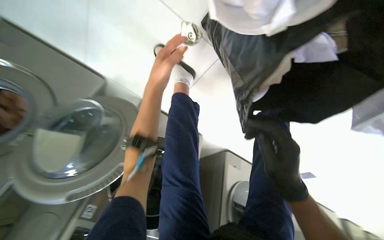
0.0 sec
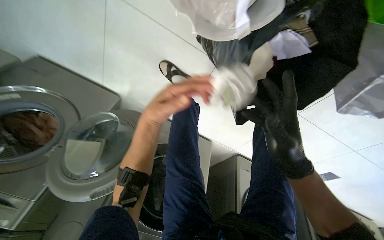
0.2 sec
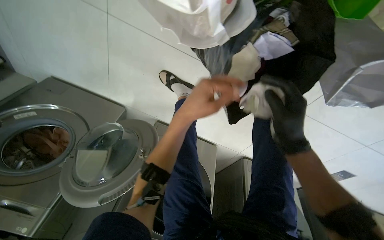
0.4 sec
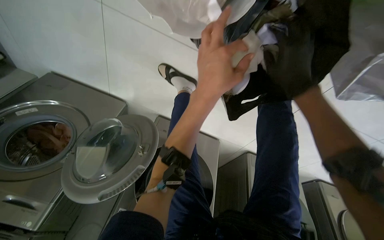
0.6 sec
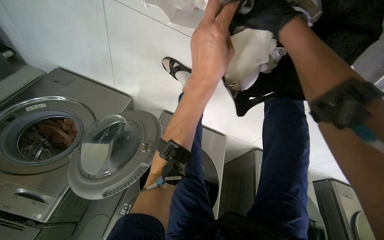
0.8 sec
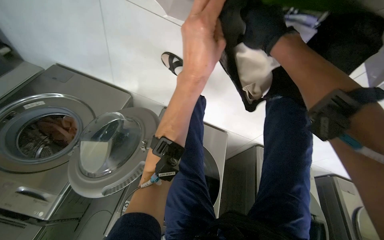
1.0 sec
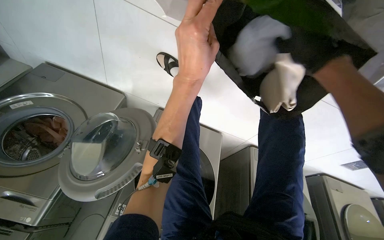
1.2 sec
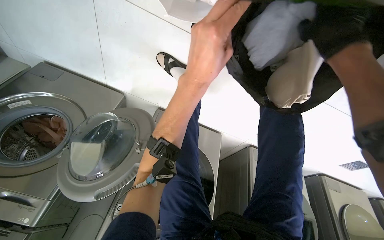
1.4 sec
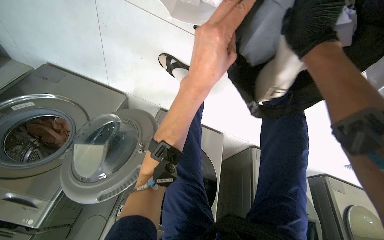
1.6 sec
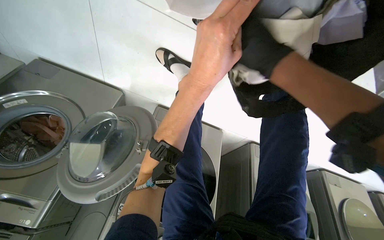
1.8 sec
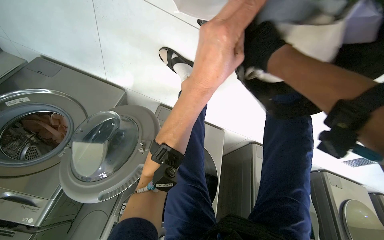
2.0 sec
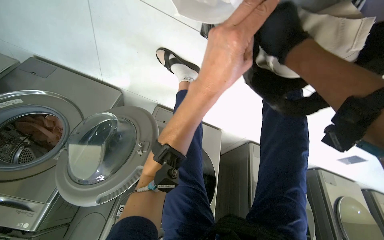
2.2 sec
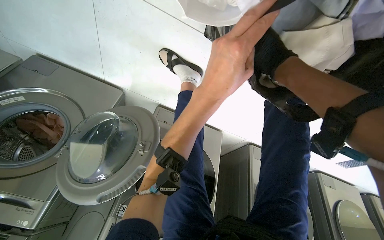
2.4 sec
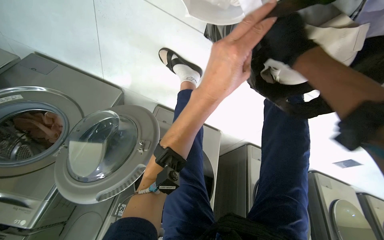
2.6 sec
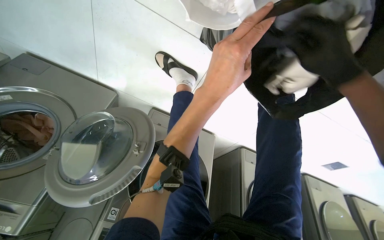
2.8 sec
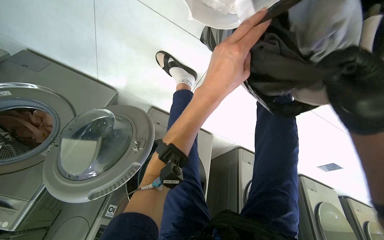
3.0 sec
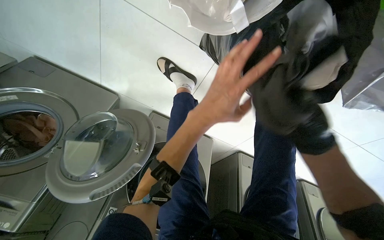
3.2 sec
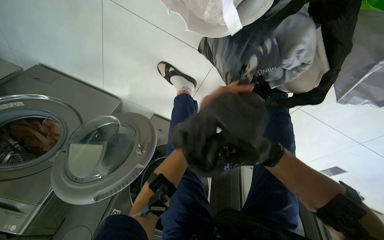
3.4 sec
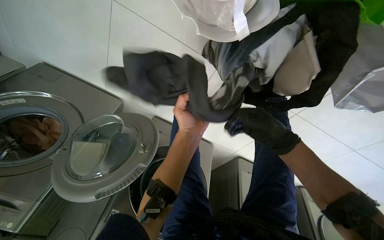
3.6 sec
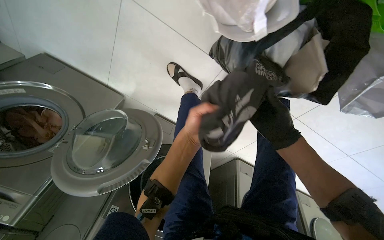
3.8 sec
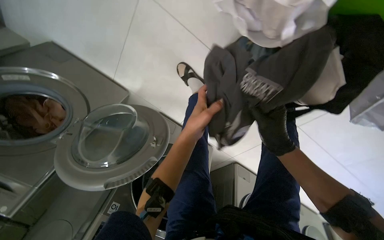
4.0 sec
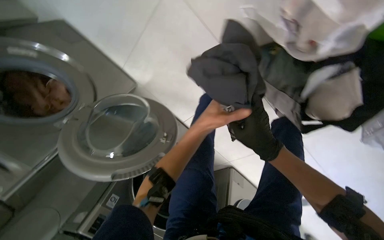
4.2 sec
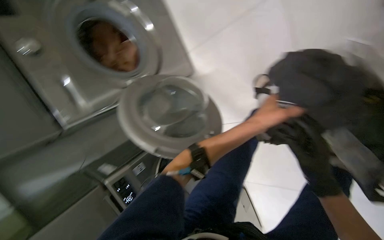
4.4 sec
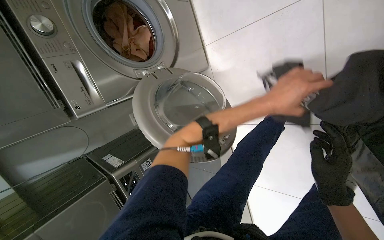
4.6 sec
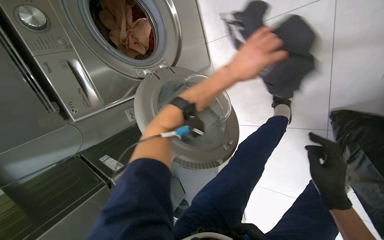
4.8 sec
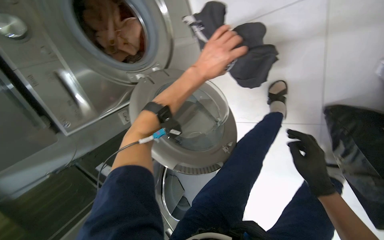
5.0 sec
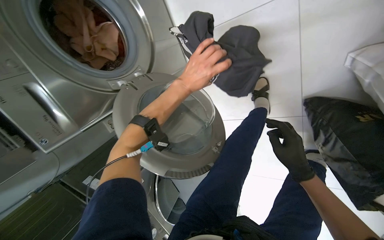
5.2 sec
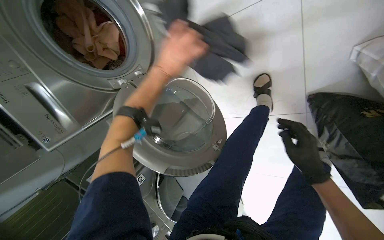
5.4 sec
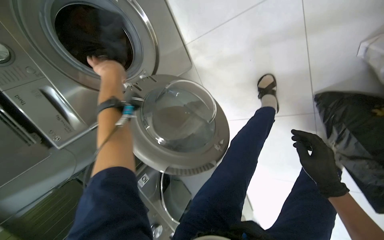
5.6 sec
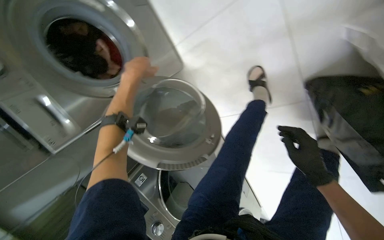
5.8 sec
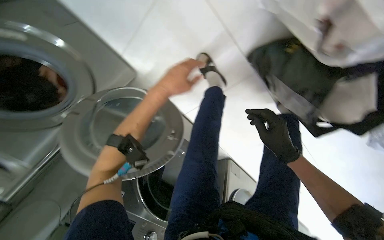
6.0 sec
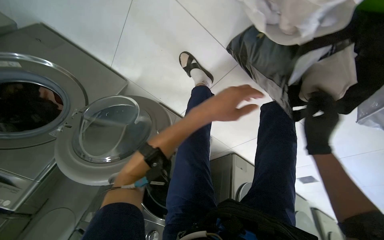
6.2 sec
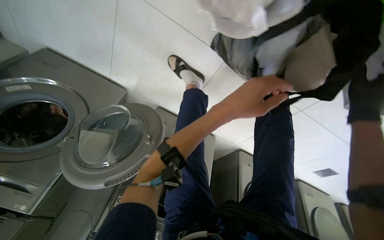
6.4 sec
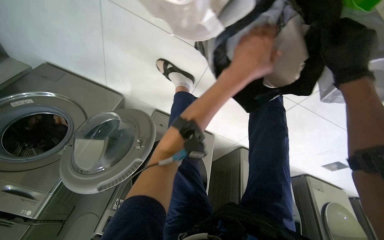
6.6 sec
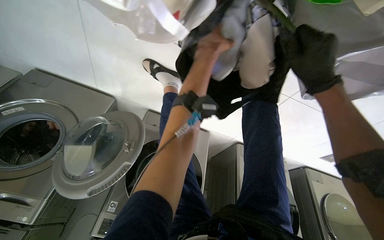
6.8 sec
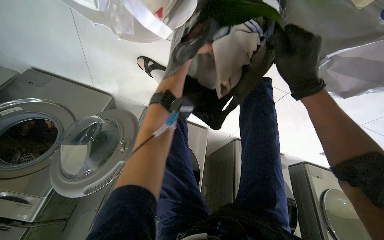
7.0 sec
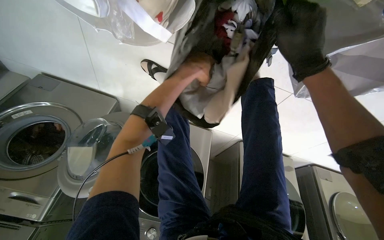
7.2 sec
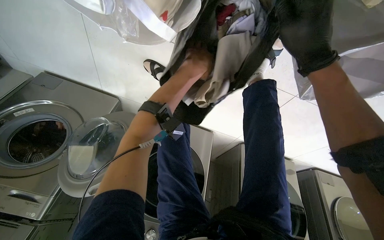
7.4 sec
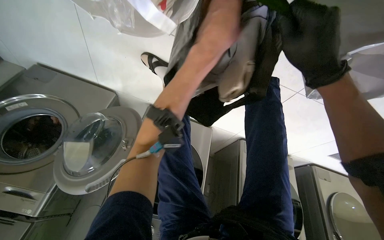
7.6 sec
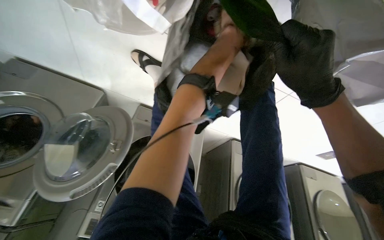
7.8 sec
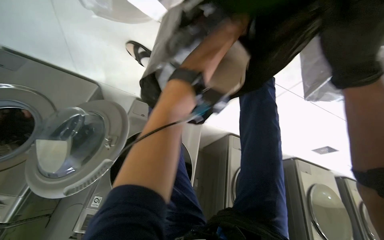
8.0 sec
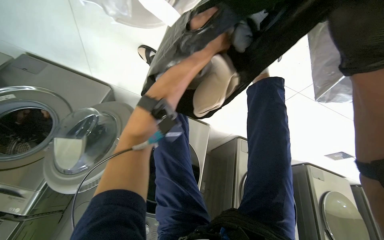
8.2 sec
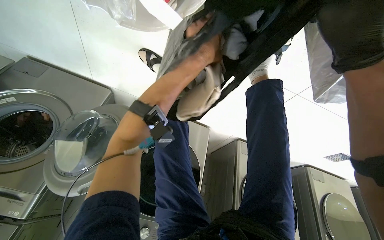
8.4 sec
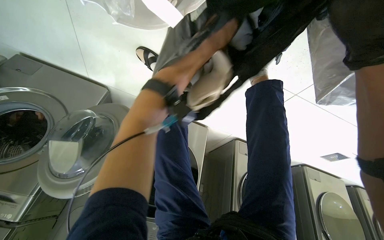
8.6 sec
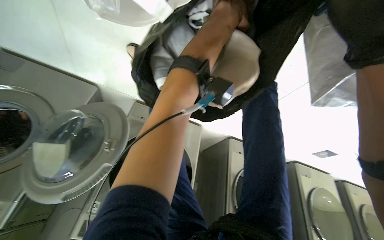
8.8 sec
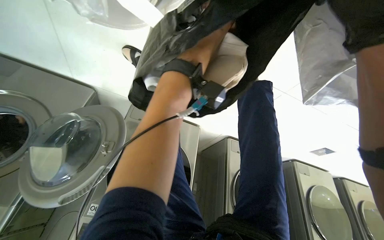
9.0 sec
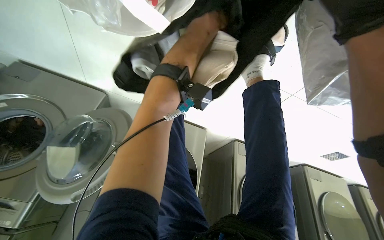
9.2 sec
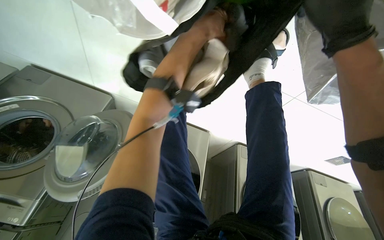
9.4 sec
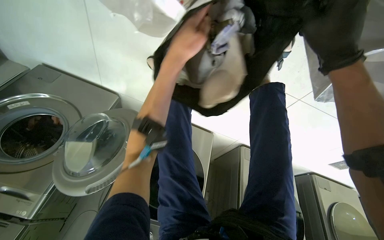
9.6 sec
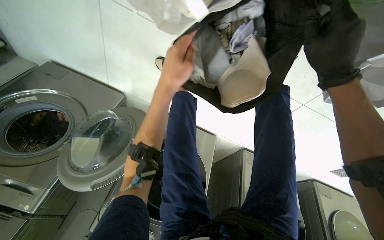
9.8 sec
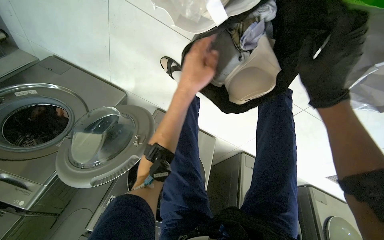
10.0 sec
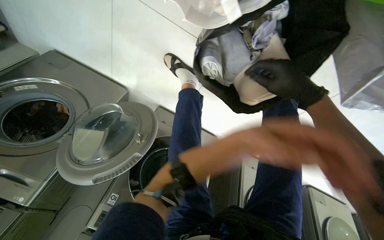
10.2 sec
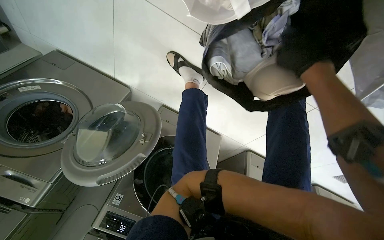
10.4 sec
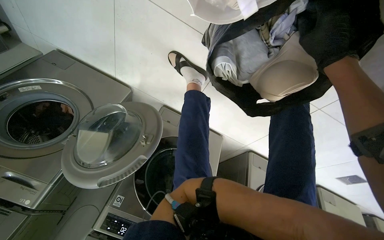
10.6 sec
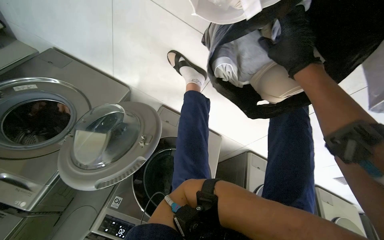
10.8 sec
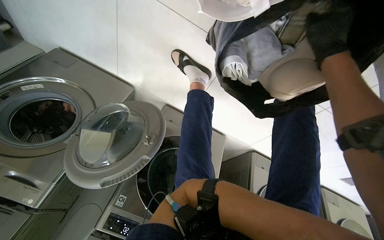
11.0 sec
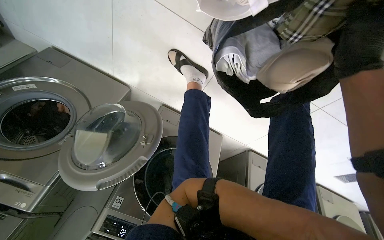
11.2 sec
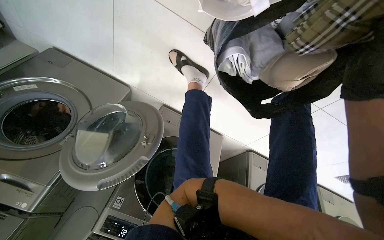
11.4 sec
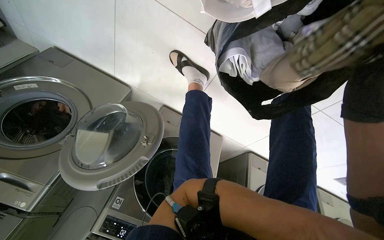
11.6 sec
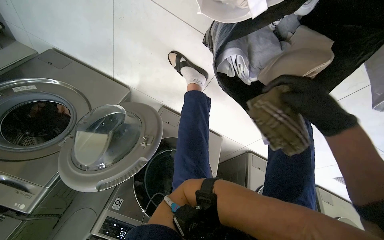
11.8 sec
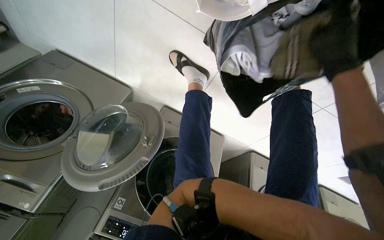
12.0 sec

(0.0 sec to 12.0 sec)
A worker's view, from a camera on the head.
Job: managing laundry.
The whole recording: Loading clothes into washing machines. The worker loads various clothes from bags into multiple washing machines.
0.0 sec - 1.6 sec: The right hand heads up the picture, covering approximately 25 cm. Meanwhile the left hand goes about 25 cm nearer to the camera and to the right.
1.6 sec - 3.0 sec: The right hand goes about 15 cm down the picture.
3.0 sec - 4.4 sec: The left hand shifts approximately 10 cm down the picture.
4.4 sec - 6.0 sec: The scene turns roughly 25 degrees counterclockwise in the picture. The left hand is displaced up the picture by about 10 cm.
6.0 sec - 7.6 sec: The camera is carried to the right, some 40 cm.

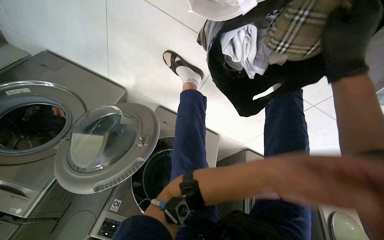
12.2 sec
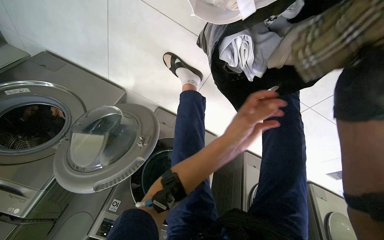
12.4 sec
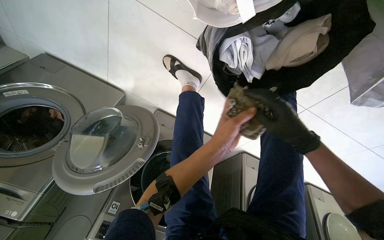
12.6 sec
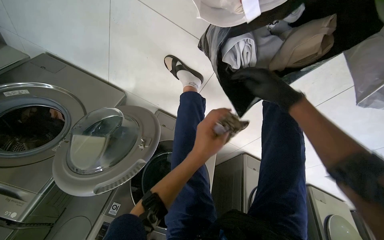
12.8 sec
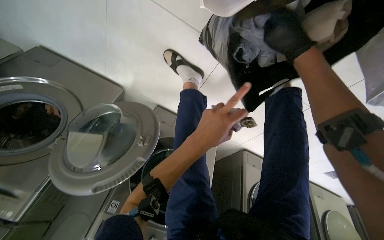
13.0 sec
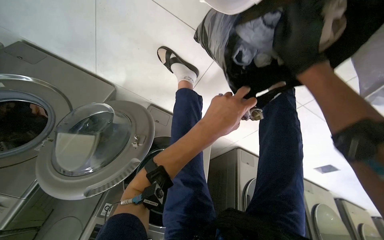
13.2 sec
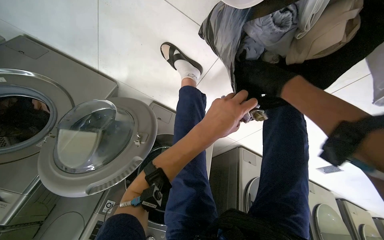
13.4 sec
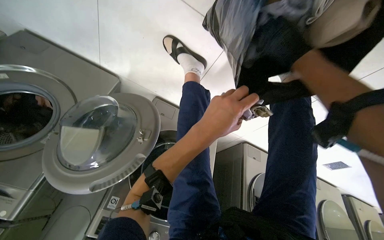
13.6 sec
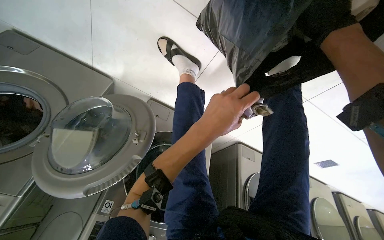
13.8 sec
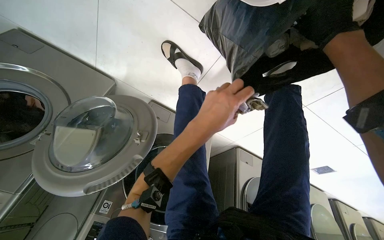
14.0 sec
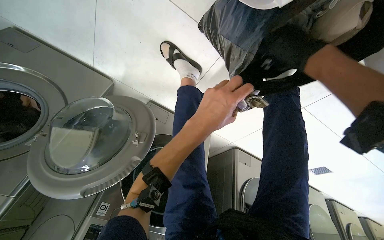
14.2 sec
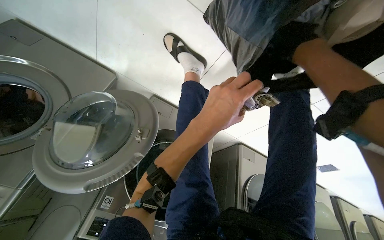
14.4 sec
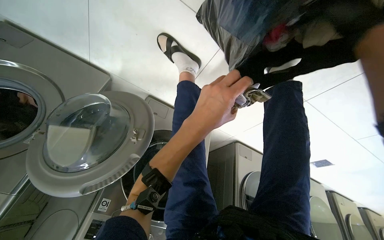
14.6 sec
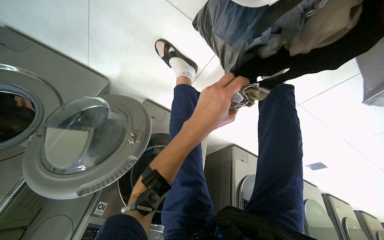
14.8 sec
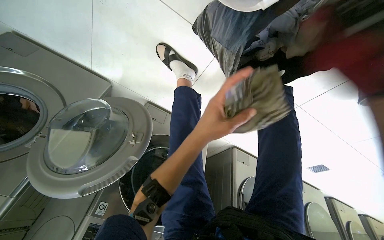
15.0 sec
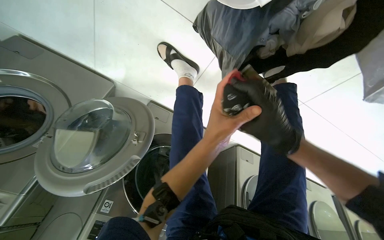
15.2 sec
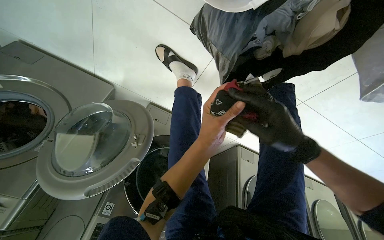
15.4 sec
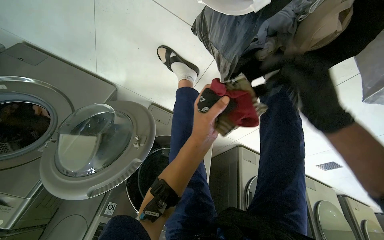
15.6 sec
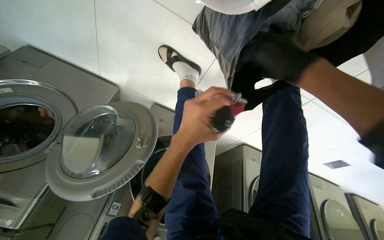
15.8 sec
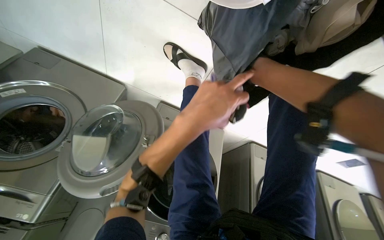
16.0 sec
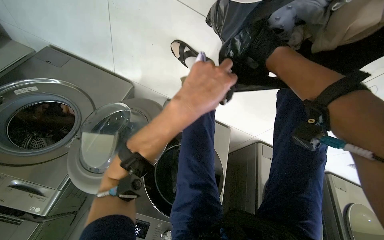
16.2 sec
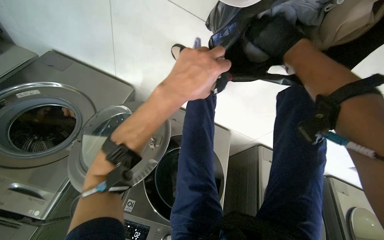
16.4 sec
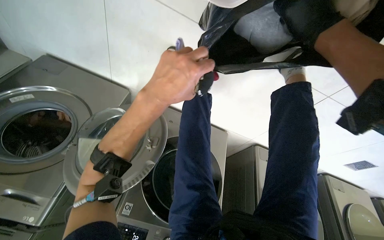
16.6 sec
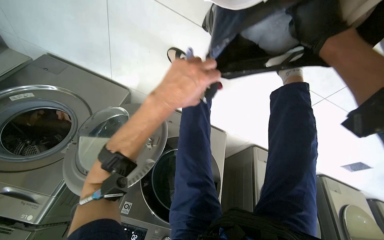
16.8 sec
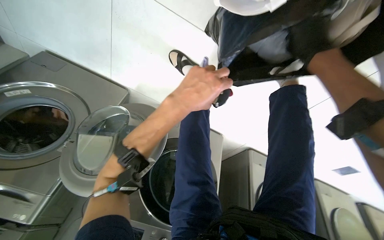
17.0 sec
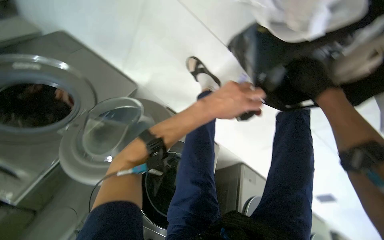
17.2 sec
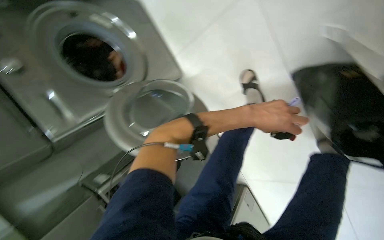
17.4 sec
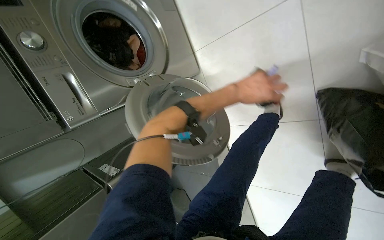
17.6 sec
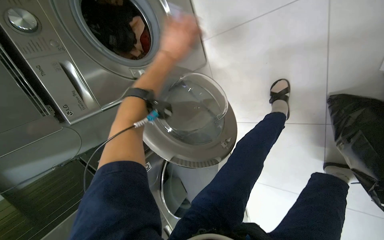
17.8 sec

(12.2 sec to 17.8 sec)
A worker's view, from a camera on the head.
Job: managing laundry.
The whole recording: Loading clothes into washing machines. The worker loads various clothes from bags into multiple washing machines.
12.2 sec - 13.6 sec: The right hand goes up and down the picture, about 20 cm each way, reversing 3 times.
15.0 sec - 16.4 sec: The left hand travels up the picture by some 10 cm.
16.4 sec - 17.8 sec: The scene turns some 25 degrees clockwise in the picture. The left hand shifts some 15 cm farther from the camera, and reaches about 5 cm to the right, then returns.

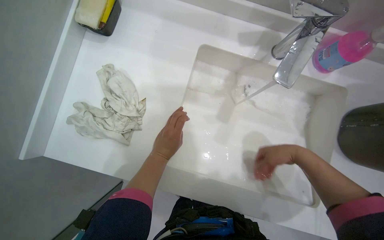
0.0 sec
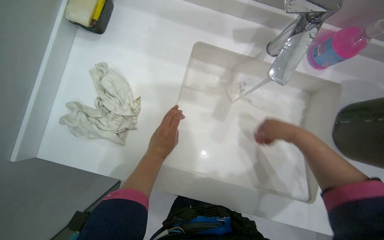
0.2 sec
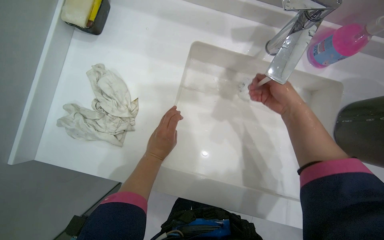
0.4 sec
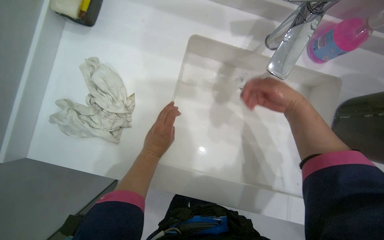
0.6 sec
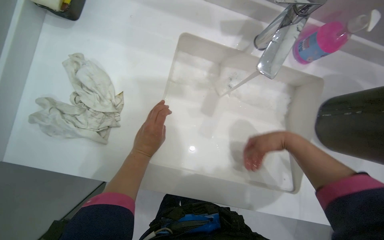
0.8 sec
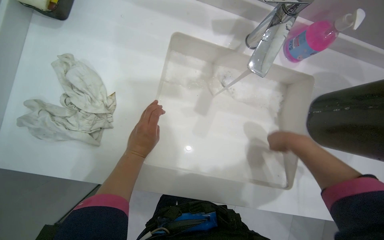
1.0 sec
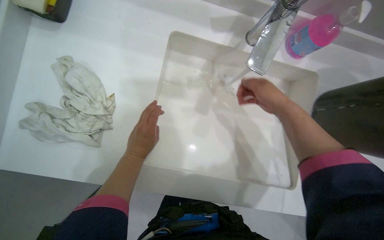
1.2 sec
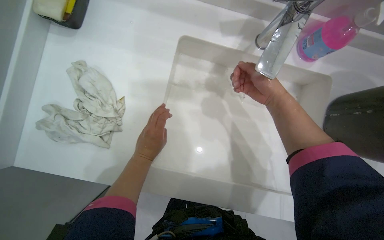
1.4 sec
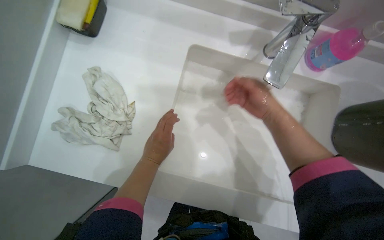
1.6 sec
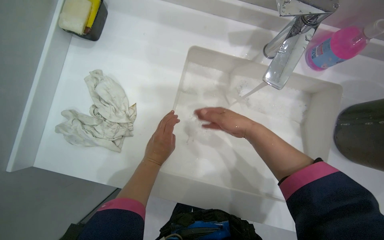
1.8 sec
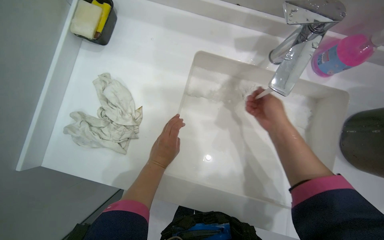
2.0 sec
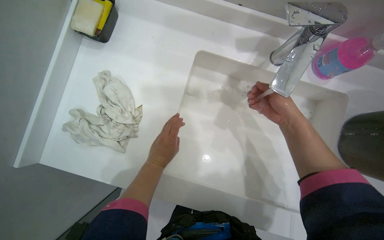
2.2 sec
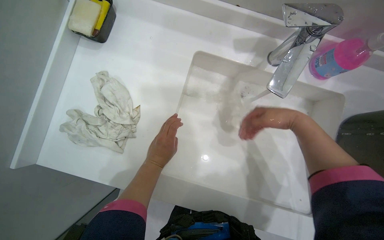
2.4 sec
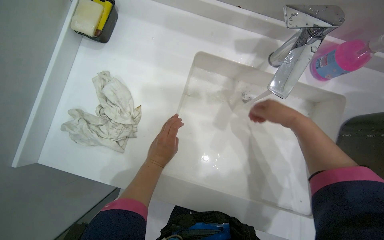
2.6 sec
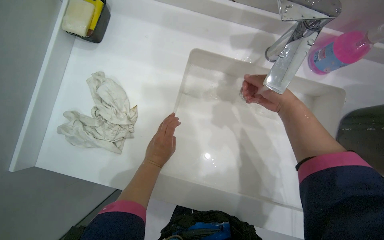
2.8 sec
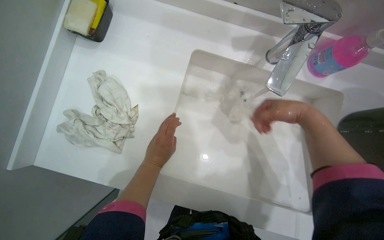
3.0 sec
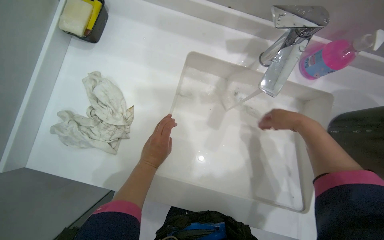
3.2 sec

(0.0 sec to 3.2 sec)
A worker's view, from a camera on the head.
Job: wiping surfaces.
The whole recording: Cleaning sink. The worker scrubs and rinses the sink with a sponge.
0.0 sec - 1.6 sec: The right hand moves up and down the picture over some 15 cm, changing direction 2 times.
1.6 sec - 3.2 sec: The right hand is displaced to the right by some 10 cm.
